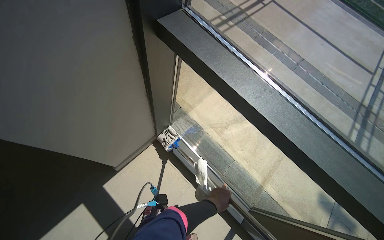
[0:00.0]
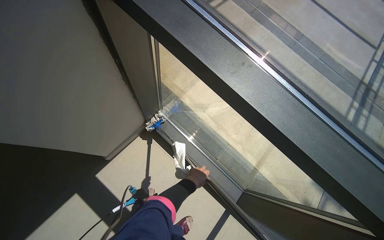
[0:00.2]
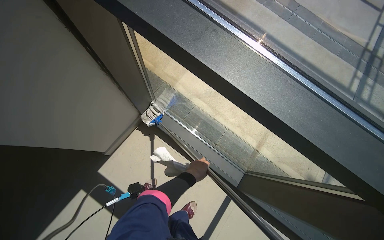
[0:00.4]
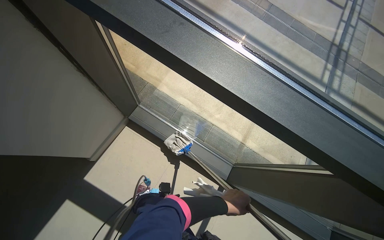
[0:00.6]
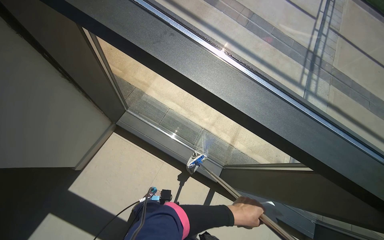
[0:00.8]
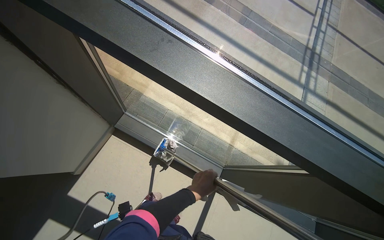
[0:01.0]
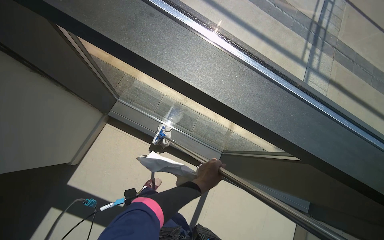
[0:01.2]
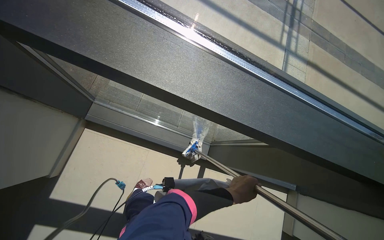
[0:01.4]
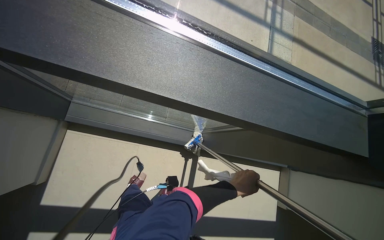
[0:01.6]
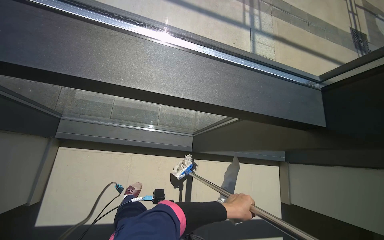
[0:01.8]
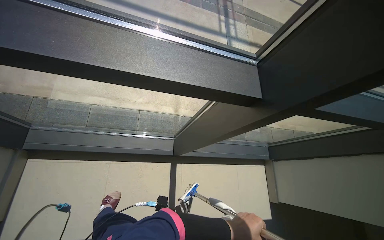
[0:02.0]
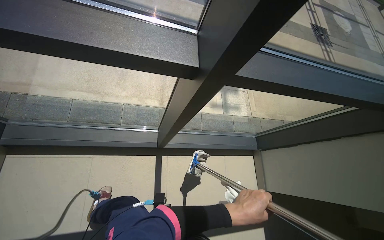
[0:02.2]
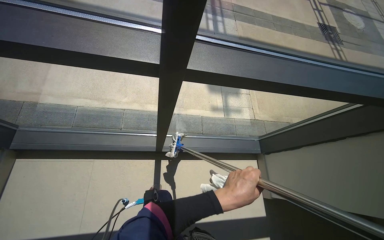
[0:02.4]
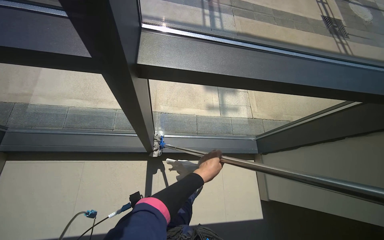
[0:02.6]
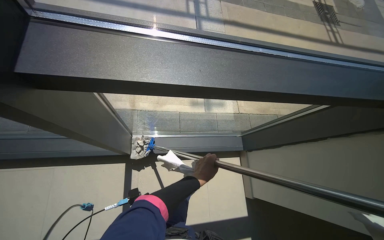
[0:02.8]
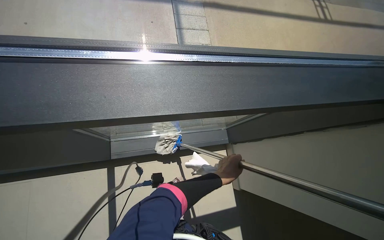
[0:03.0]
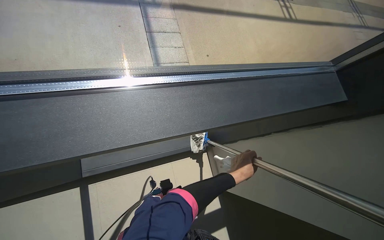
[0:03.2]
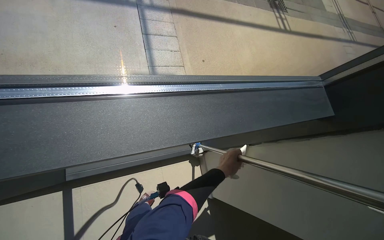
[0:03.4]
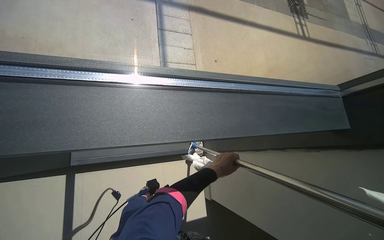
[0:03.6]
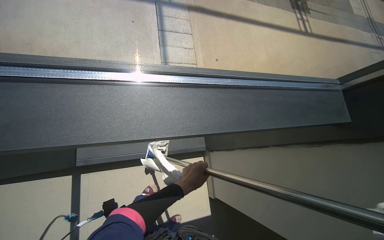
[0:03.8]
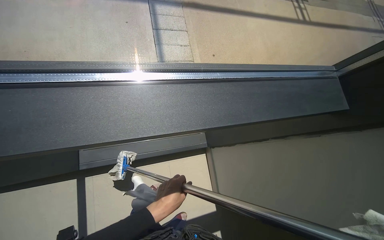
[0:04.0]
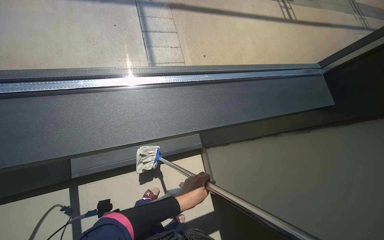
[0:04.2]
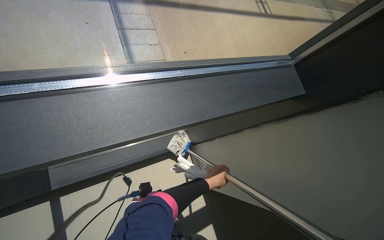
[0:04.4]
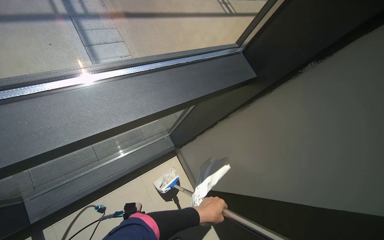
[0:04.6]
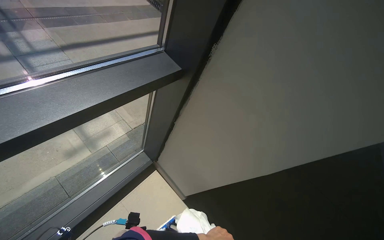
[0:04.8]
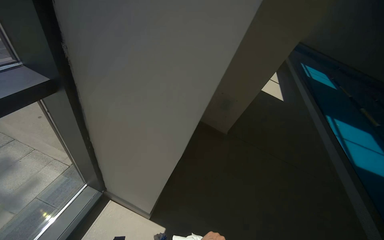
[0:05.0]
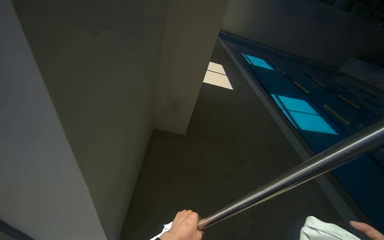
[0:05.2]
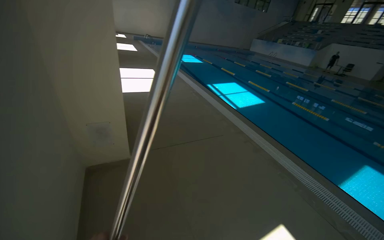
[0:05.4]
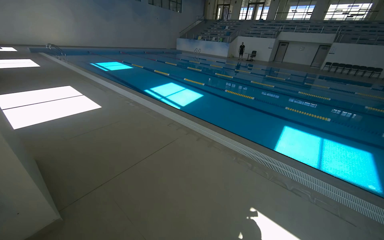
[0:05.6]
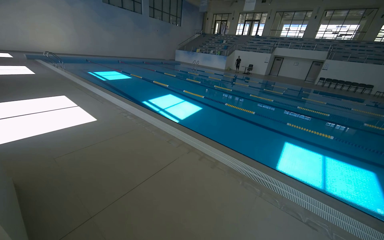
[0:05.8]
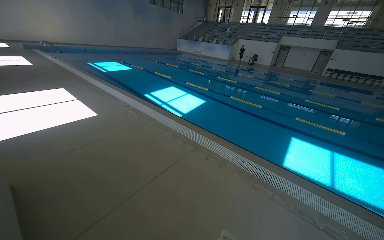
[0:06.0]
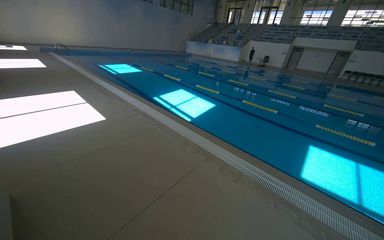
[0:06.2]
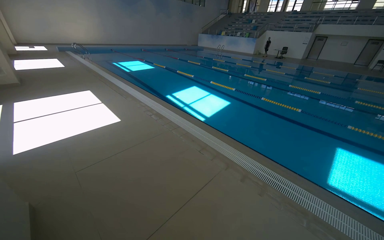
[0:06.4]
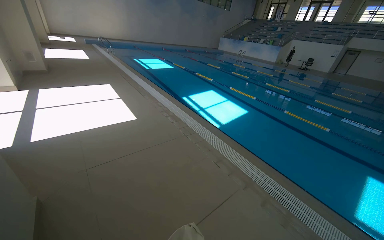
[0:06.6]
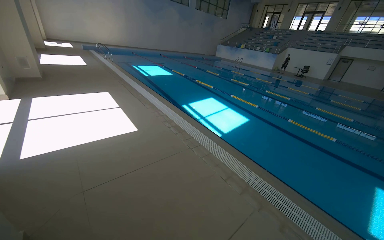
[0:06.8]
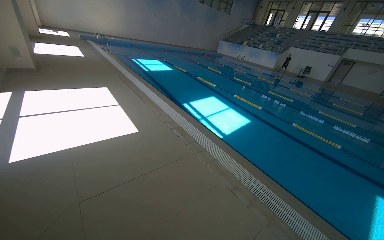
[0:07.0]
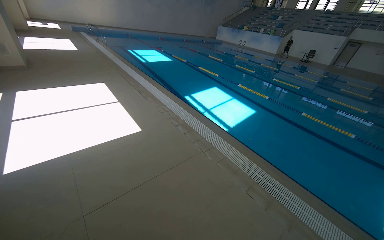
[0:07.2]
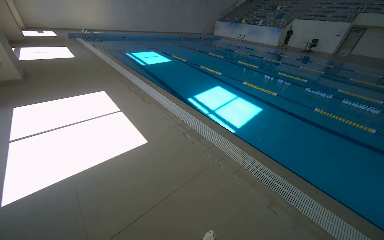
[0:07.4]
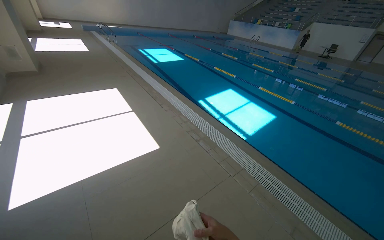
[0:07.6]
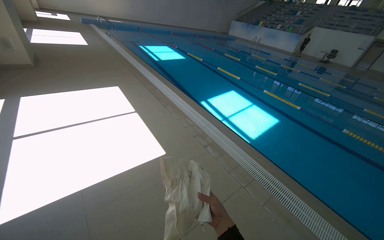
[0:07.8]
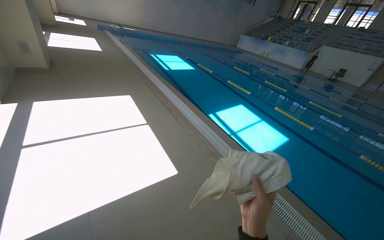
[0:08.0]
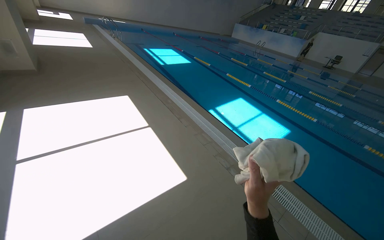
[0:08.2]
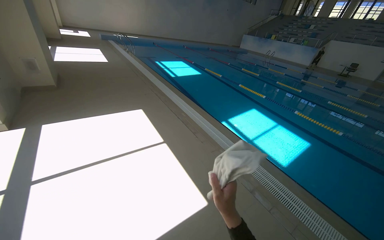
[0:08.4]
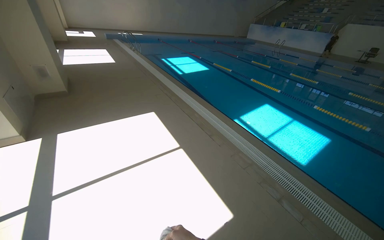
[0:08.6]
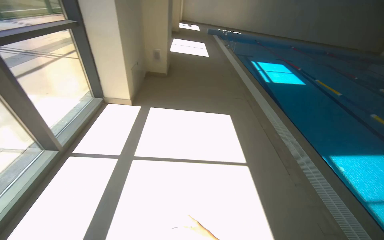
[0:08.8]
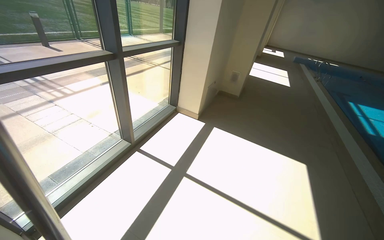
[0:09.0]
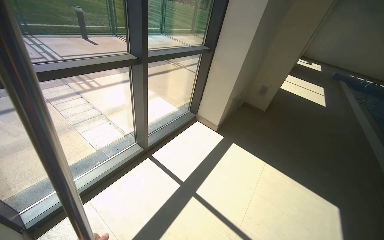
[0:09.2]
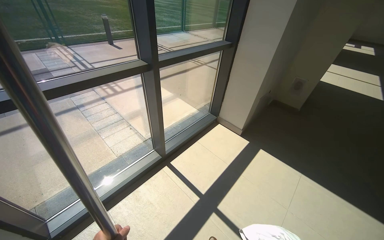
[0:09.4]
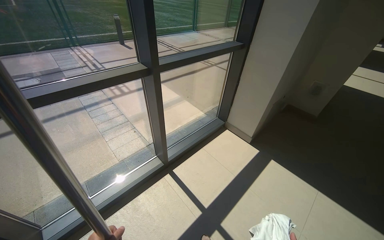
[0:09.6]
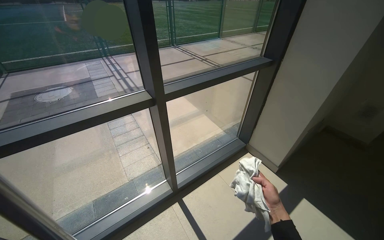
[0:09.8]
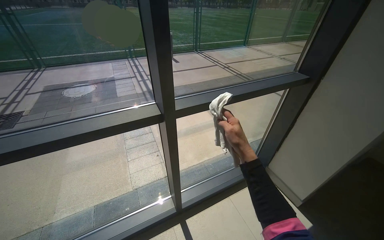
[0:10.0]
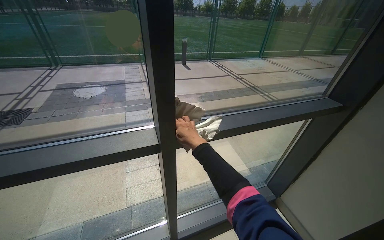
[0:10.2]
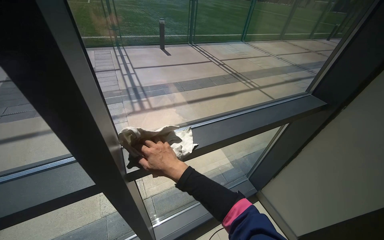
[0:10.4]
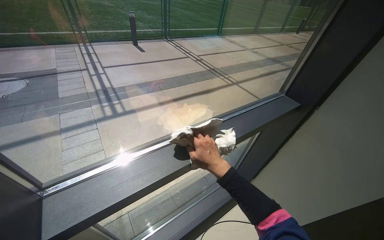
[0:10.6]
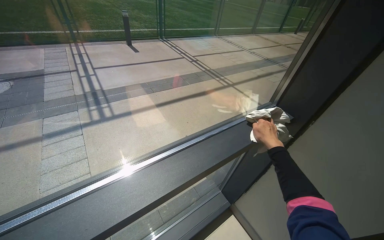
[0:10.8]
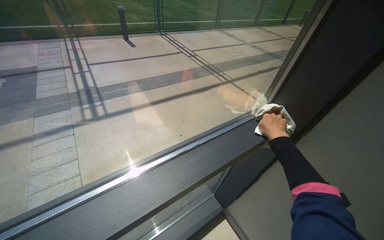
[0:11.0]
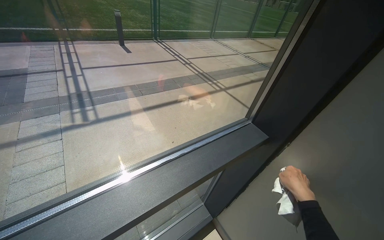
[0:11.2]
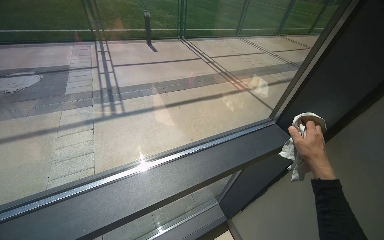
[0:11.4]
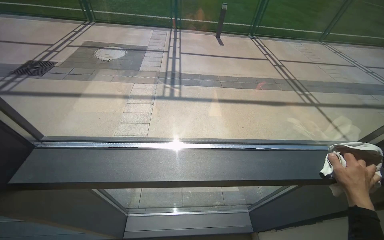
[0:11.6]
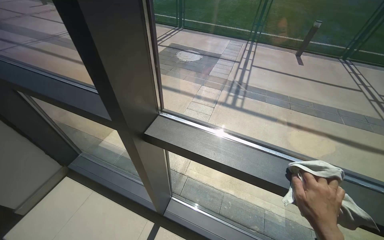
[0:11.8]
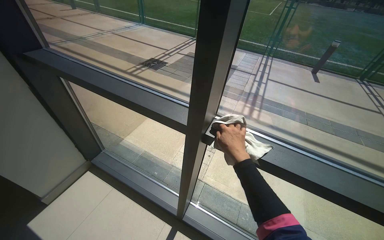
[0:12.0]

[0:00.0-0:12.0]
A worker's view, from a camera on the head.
Job: cleaning windows.
The whole recording: Cleaning windows and frames. The worker cleans the large windows and their frames using a cloth and a mop.
0:00.0 to 0:01.6: The wearer looks about 35 degrees further to the right. The view tips downward by some 25 degrees.
0:01.6 to 0:03.0: The head travels to the right, approximately 80 cm.
0:03.0 to 0:04.4: The left hand moves approximately 10 cm to the left and comes back.
0:07.6 to 0:09.0: The camera is carried roughly 1.5 m. The head rotates approximately 65 degrees to the left.
0:10.4 to 0:12.0: The wearer looks about 55 degrees further to the left.

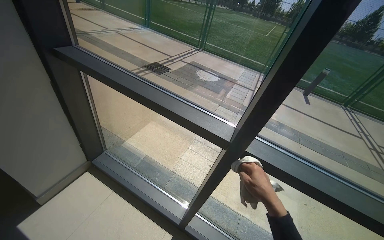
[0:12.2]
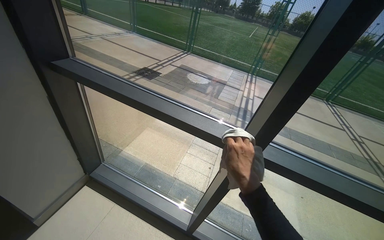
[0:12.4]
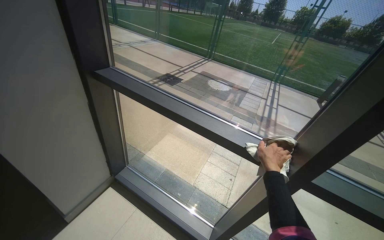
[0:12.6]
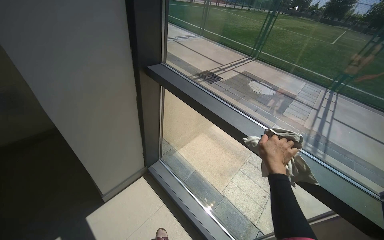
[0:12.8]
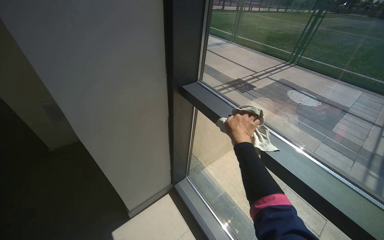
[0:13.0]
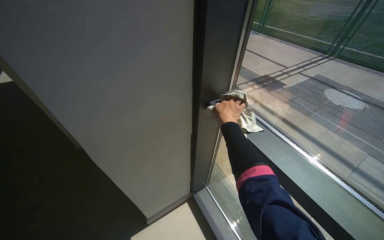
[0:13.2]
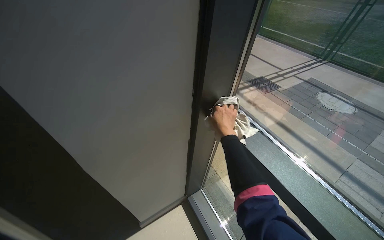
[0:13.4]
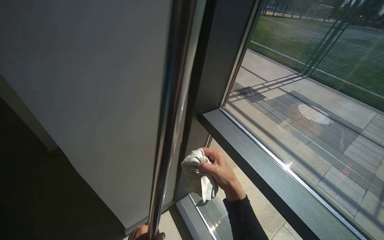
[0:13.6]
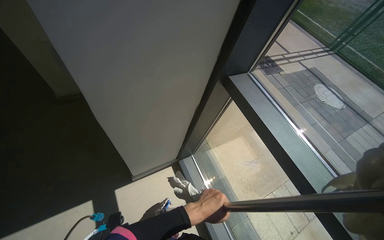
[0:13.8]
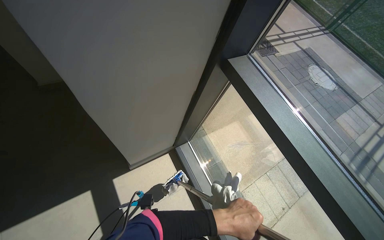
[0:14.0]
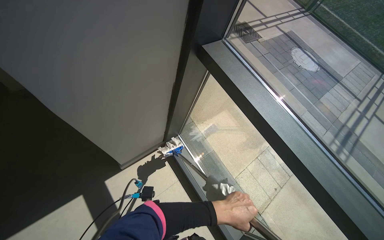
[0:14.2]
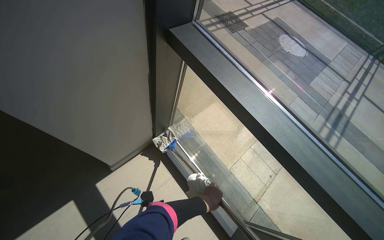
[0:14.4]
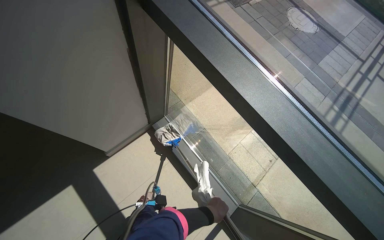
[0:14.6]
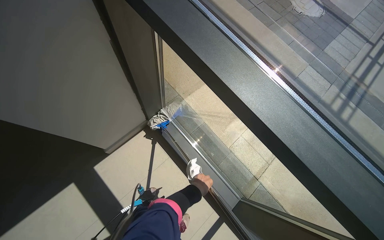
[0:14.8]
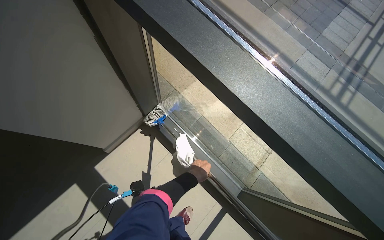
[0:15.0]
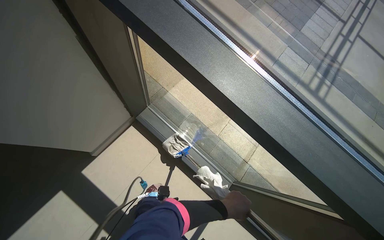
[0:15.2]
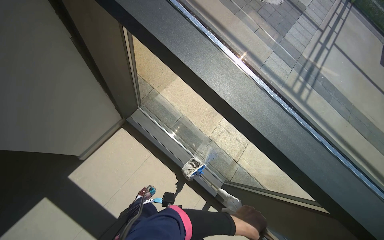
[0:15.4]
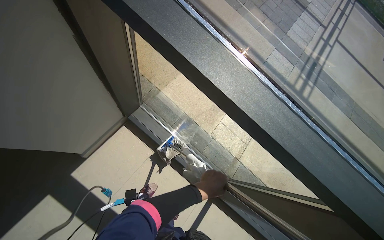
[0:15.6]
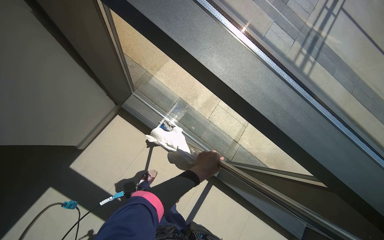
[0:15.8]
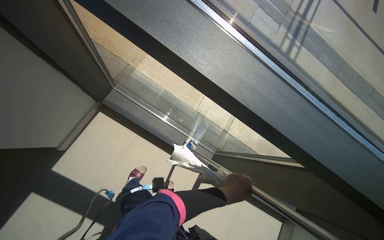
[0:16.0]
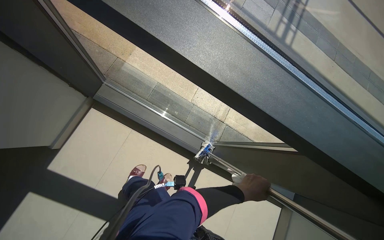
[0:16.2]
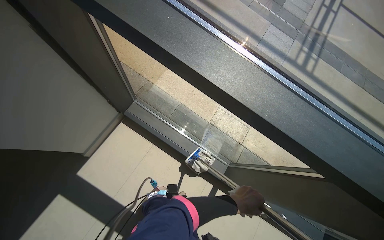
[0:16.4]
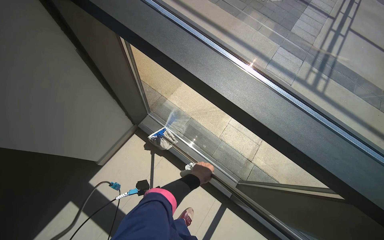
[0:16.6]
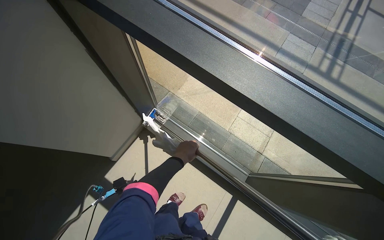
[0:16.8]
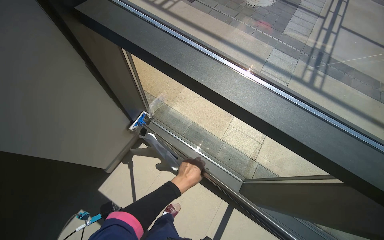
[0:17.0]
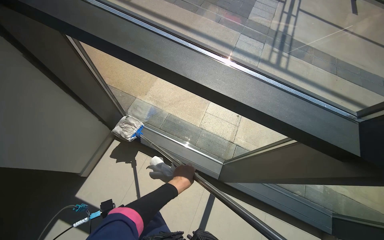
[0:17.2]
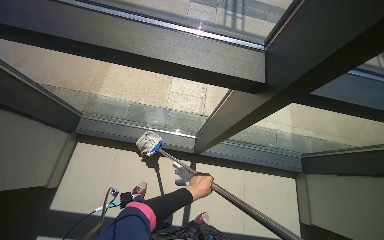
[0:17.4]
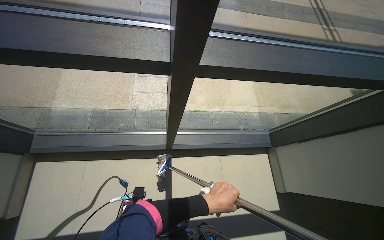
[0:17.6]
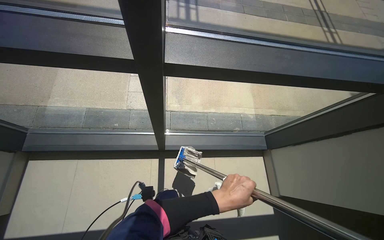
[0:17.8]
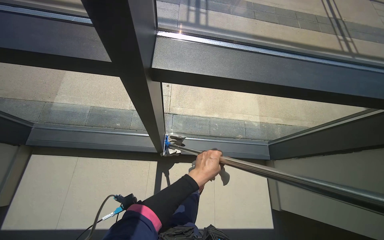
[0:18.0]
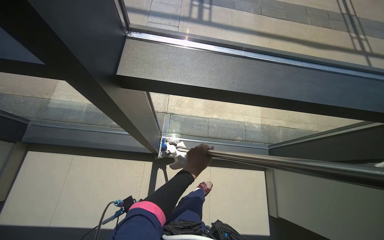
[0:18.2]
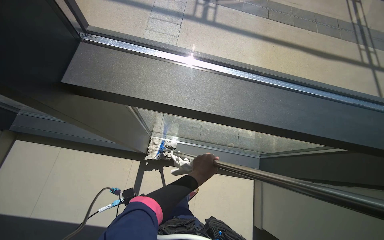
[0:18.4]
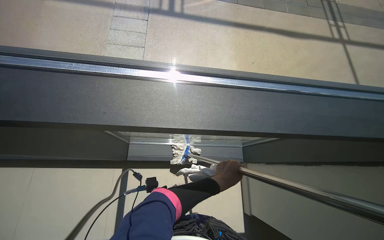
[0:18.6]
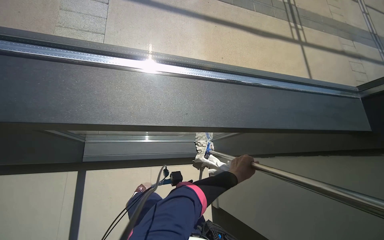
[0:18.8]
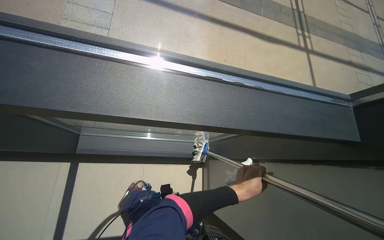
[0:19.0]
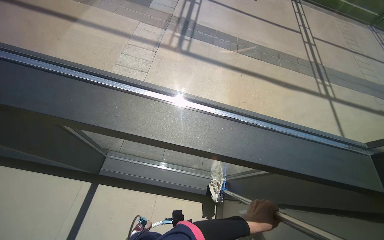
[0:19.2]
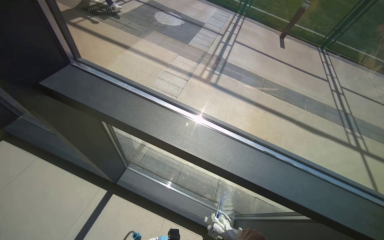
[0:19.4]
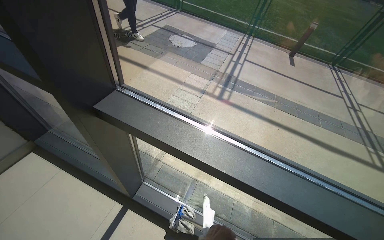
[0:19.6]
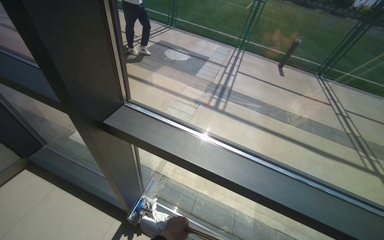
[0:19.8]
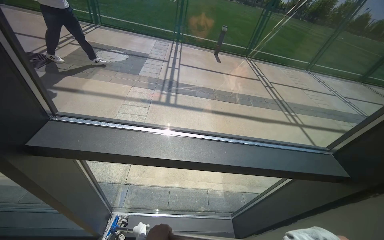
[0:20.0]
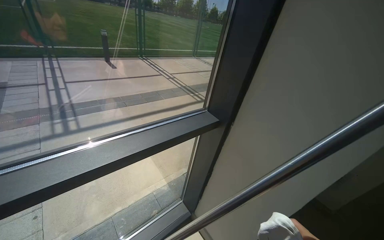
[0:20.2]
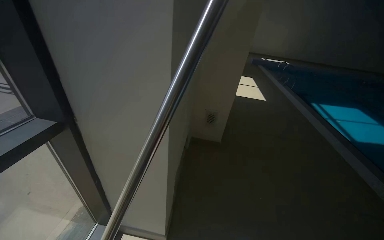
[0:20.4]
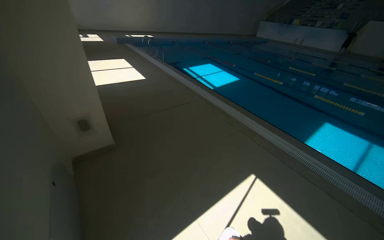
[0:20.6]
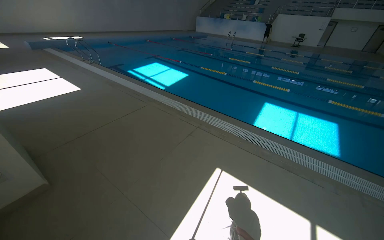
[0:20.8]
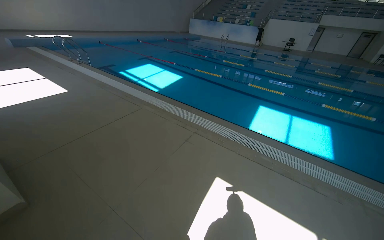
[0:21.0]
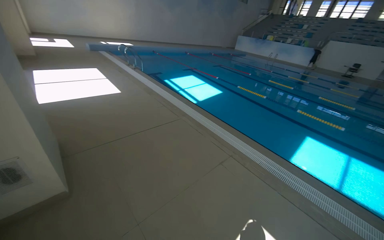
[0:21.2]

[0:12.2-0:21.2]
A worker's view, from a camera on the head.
Job: cleaning windows.
The whole recording: Cleaning windows and frames. The worker cleans the large windows and their frames using a cloth and a mop.
0:12.2 to 0:13.8: The wearer moves roughly 60 cm. The wearer looks about 35 degrees further to the left.
0:13.8 to 0:15.2: The view tips downward by some 20 degrees.
0:16.6 to 0:18.2: The camera travels some 70 cm. The head rotates about 30 degrees to the right.
0:18.2 to 0:19.8: The view tips upward by roughly 30 degrees.
0:19.8 to 0:21.2: The wearer moves roughly 1.5 m. The head rotates approximately 155 degrees to the right.
